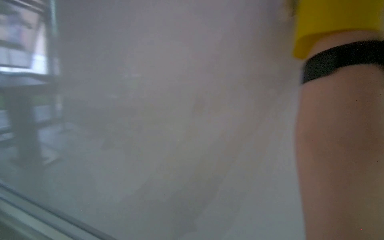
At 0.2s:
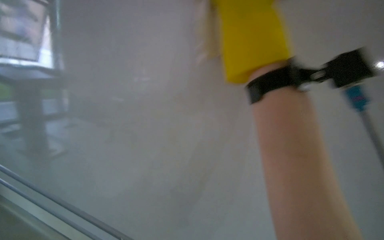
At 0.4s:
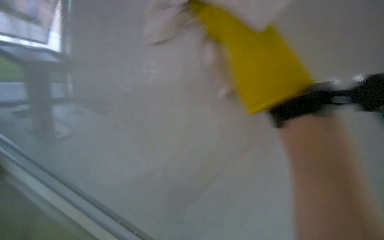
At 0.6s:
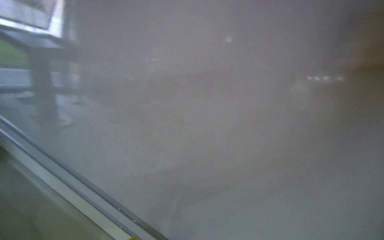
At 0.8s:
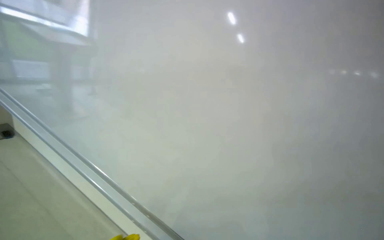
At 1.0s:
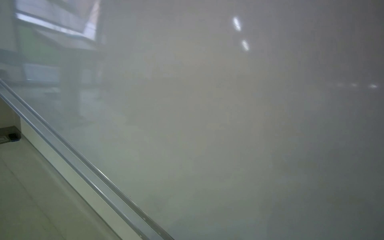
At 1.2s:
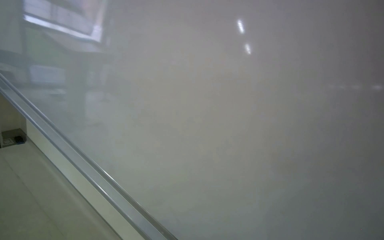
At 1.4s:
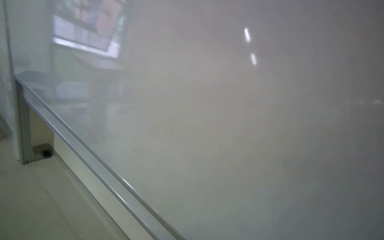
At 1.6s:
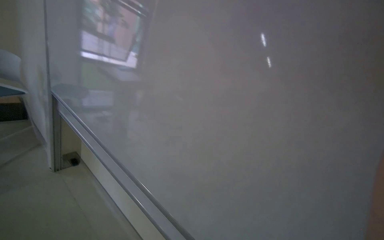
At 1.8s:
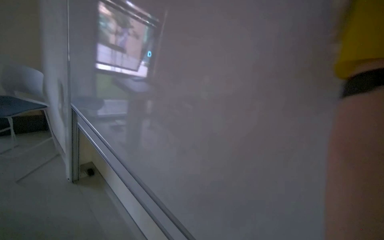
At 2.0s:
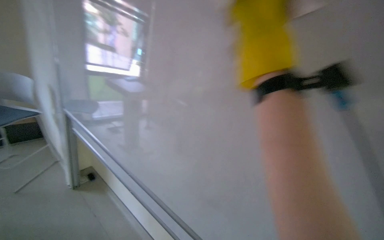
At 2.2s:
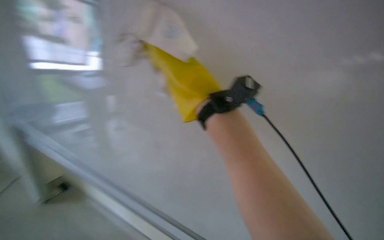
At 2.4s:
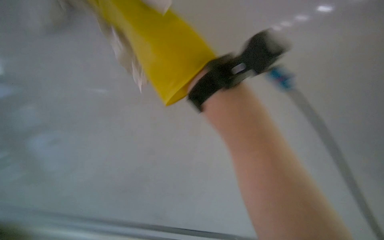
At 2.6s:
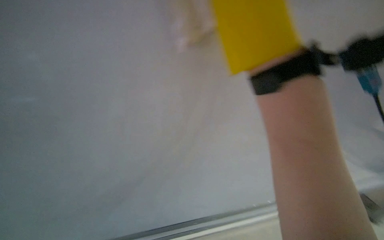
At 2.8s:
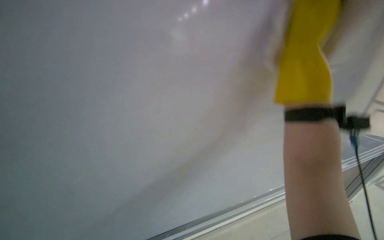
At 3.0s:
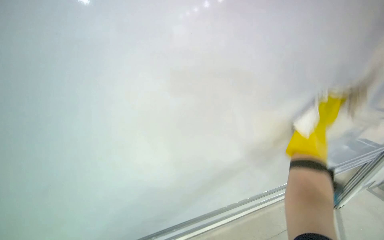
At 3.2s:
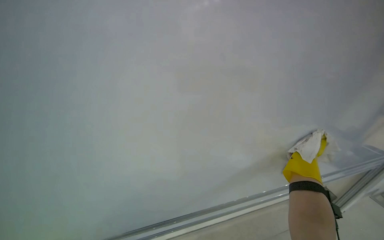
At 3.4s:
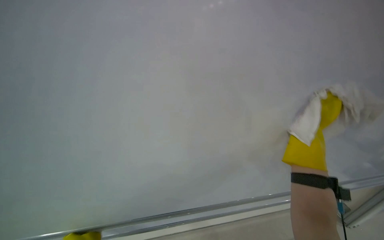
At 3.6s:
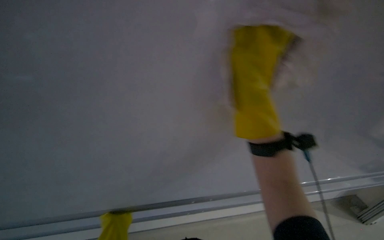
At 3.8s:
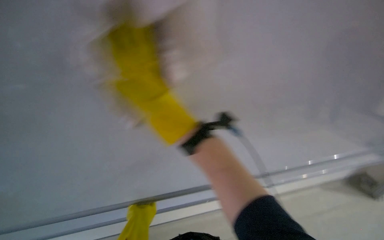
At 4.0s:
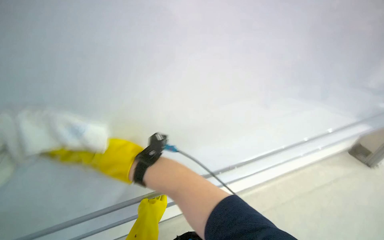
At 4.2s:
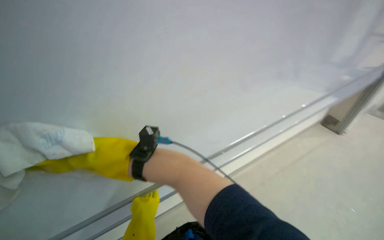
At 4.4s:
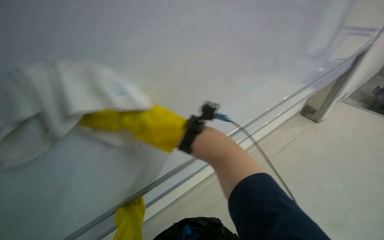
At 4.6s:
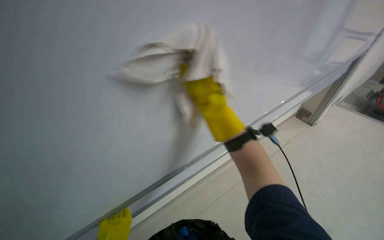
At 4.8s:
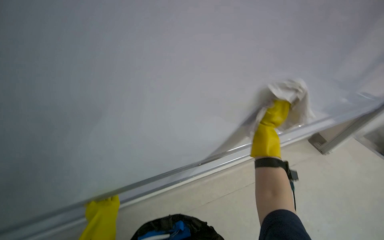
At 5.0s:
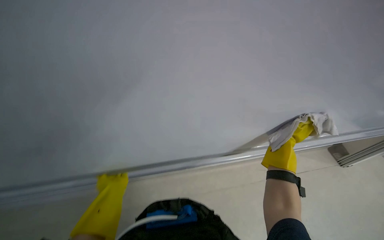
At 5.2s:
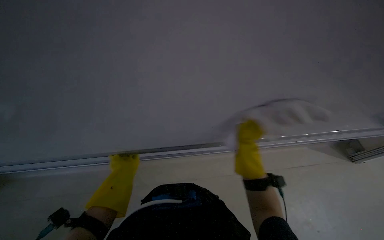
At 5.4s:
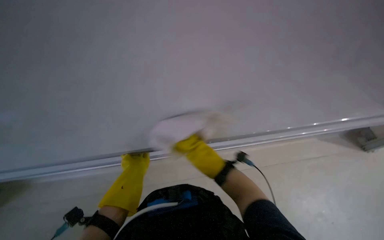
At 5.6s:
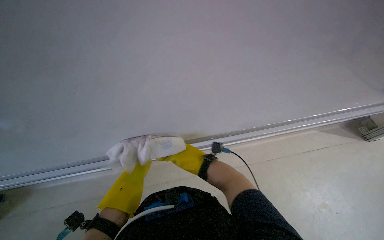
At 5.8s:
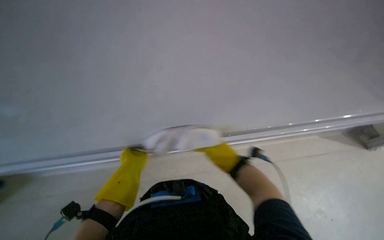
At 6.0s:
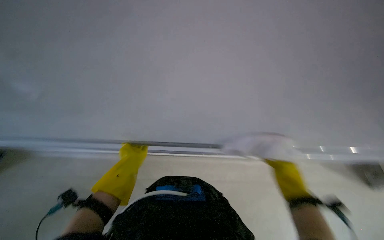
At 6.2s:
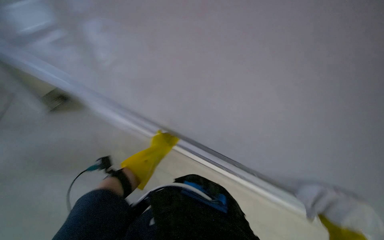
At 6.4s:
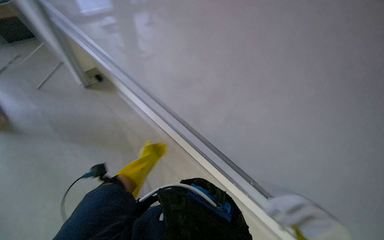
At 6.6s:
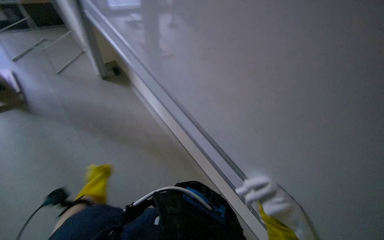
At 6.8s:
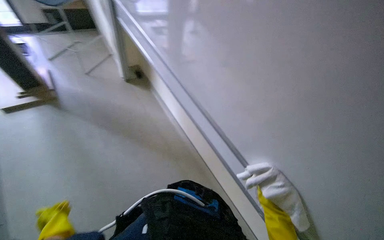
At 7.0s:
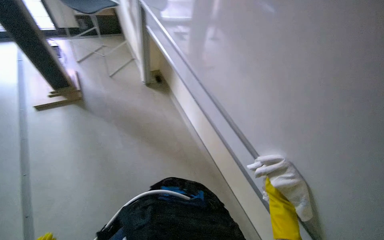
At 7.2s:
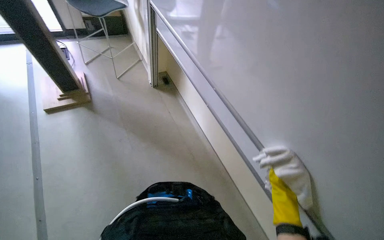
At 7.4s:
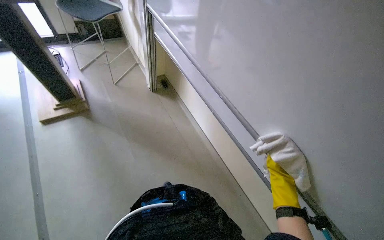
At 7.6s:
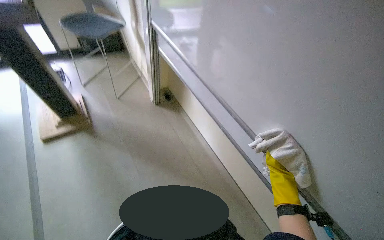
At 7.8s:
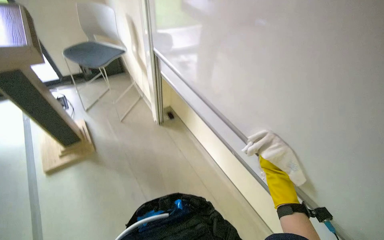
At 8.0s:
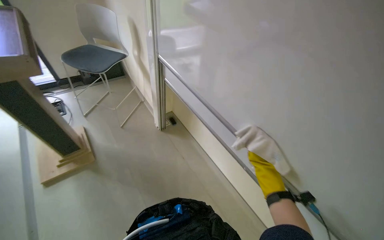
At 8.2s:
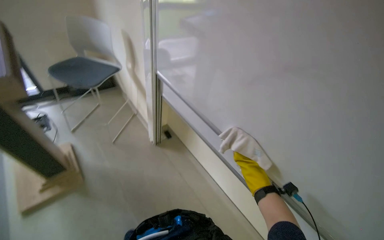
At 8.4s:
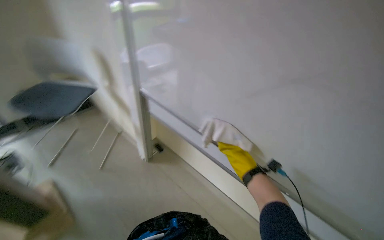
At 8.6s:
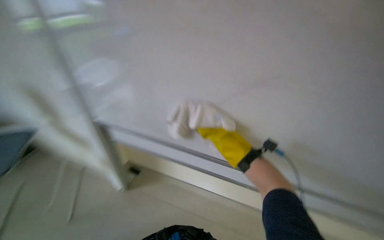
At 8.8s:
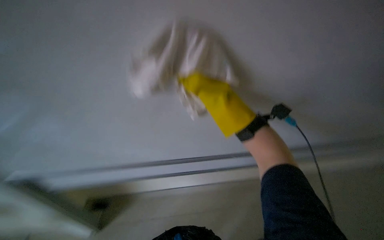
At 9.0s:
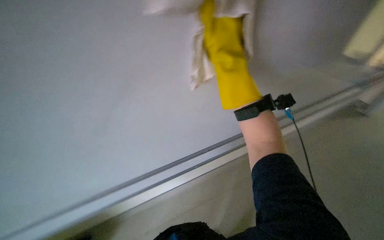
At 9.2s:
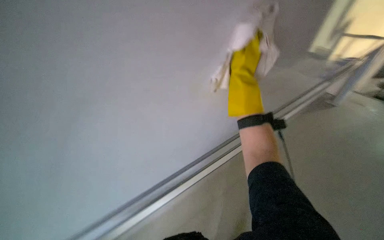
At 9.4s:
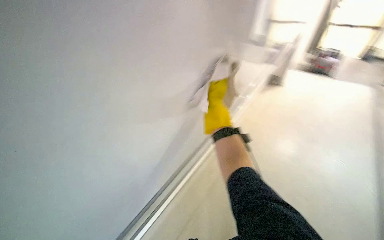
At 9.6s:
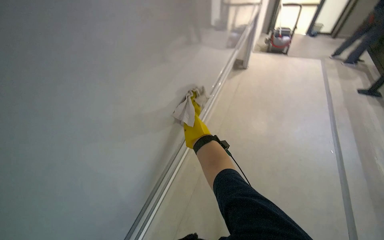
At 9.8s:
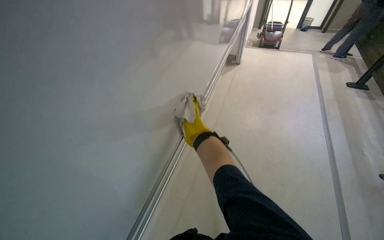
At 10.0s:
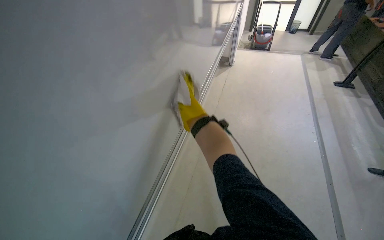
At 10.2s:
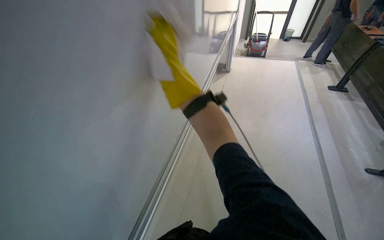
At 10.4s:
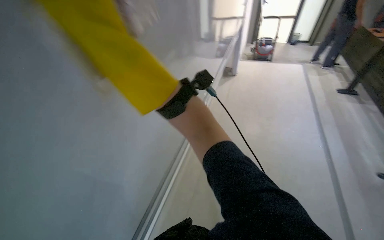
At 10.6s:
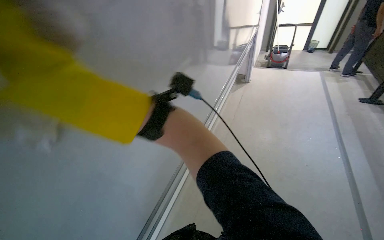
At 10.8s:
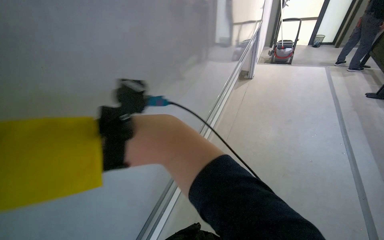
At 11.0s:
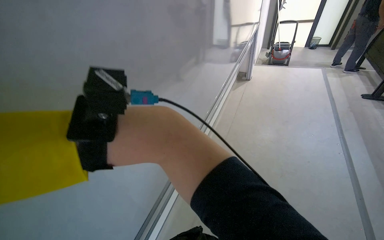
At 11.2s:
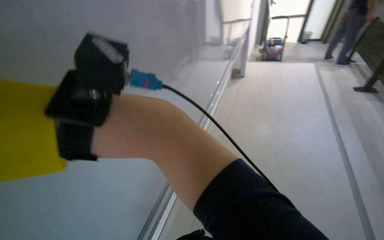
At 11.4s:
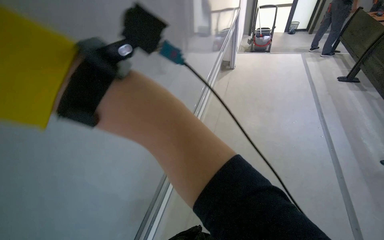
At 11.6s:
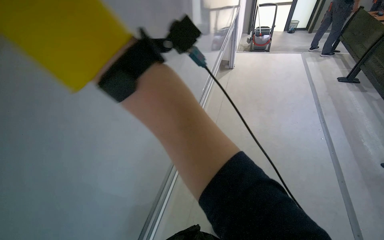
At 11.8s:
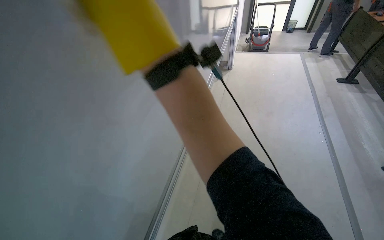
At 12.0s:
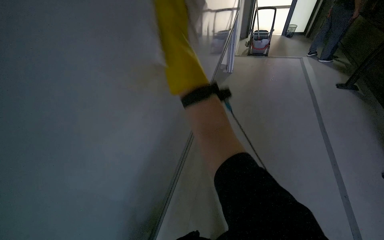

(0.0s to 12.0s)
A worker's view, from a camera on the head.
Job: wiping surfaces.
The whole recording: Wiping whiteboard surface. The worker wipes the whiteboard surface with a cloth, periodically re-wetting and wringing it.
0.0s - 1.6s: The view pans to the left by some 20 degrees.
3.0s - 4.4s: The scene turns some 25 degrees counterclockwise in the picture.
4.4s - 6.0s: The head rotates roughly 35 degrees to the left.
6.0s - 7.6s: The head rotates approximately 35 degrees to the left.
7.6s - 9.0s: The wearer's head swings roughly 40 degrees to the right. The camera pitches upward, by about 15 degrees. The right hand heads up the picture, nearer to the camera and to the left, covering some 40 cm.
9.0s - 10.4s: The view swings about 20 degrees to the right.

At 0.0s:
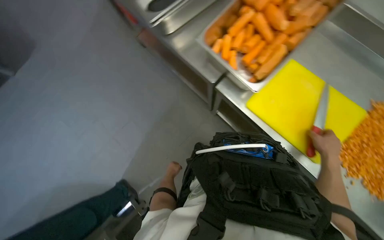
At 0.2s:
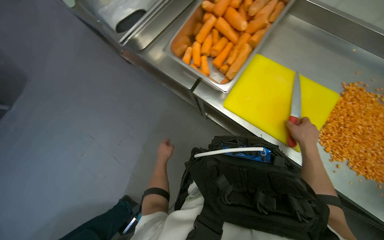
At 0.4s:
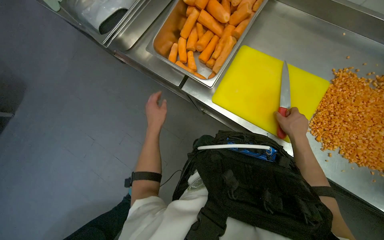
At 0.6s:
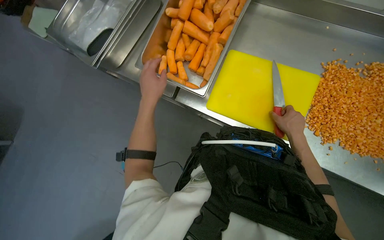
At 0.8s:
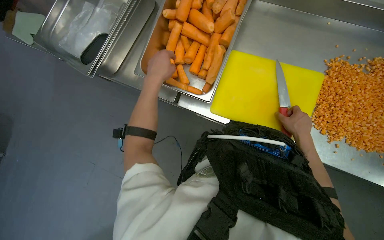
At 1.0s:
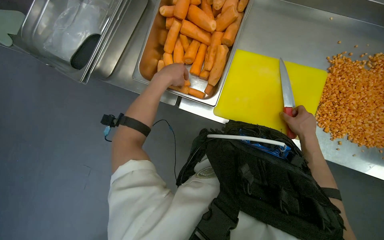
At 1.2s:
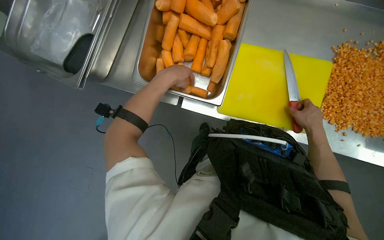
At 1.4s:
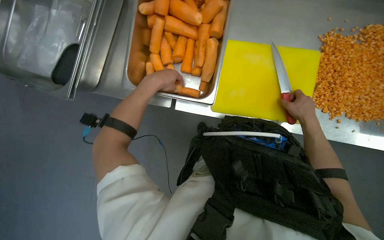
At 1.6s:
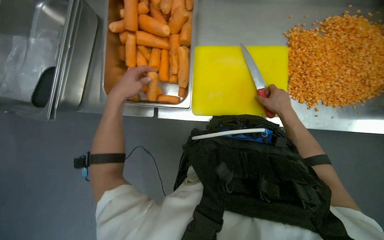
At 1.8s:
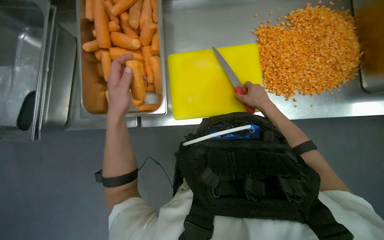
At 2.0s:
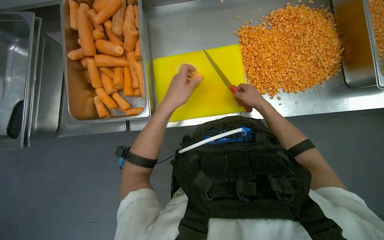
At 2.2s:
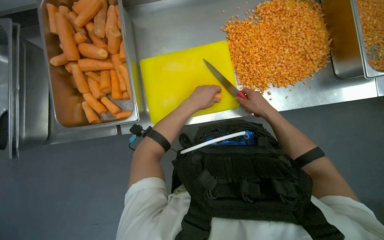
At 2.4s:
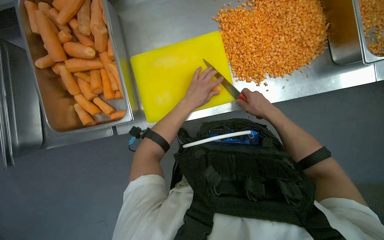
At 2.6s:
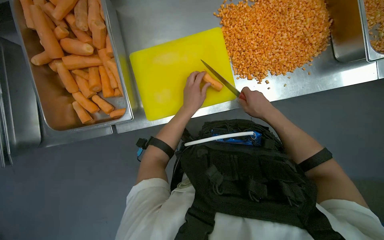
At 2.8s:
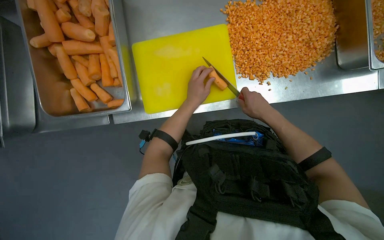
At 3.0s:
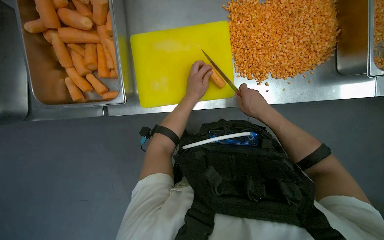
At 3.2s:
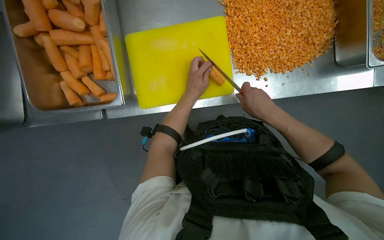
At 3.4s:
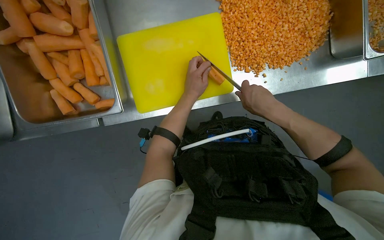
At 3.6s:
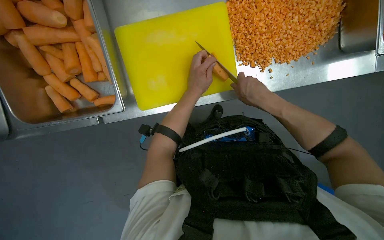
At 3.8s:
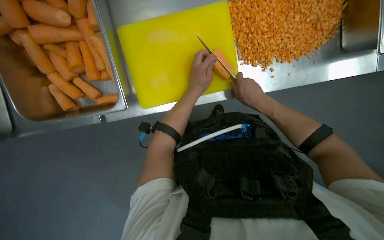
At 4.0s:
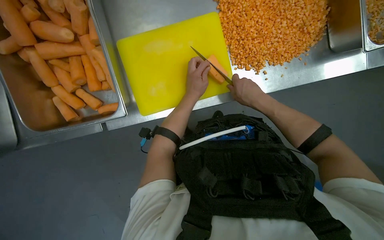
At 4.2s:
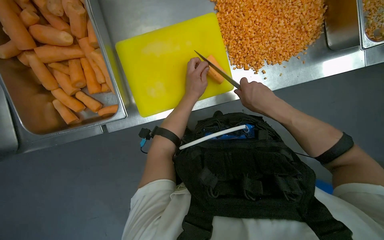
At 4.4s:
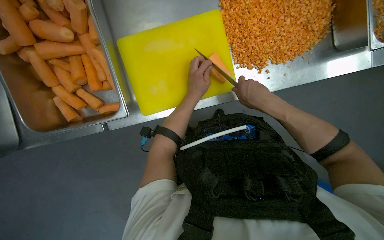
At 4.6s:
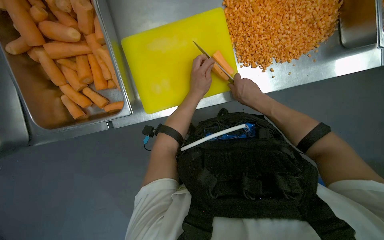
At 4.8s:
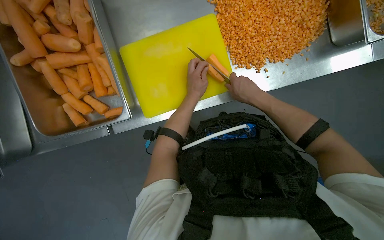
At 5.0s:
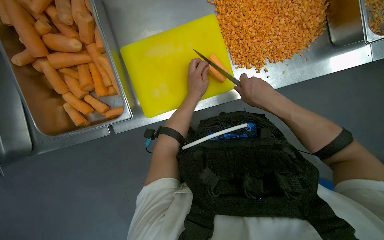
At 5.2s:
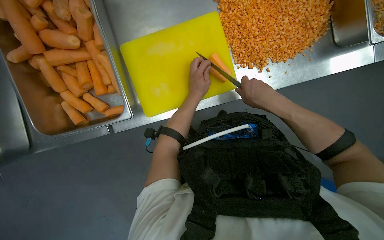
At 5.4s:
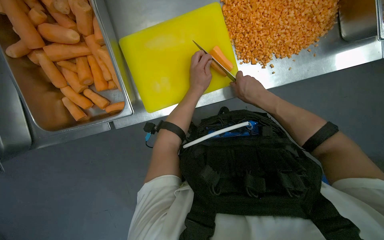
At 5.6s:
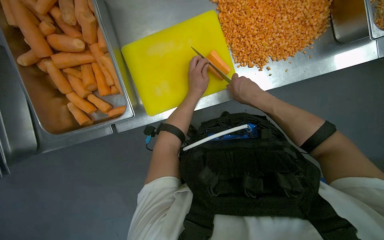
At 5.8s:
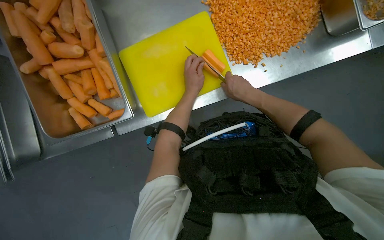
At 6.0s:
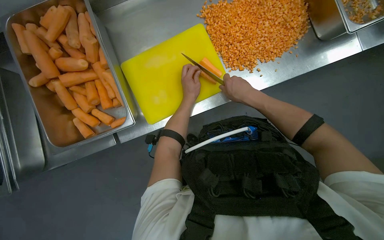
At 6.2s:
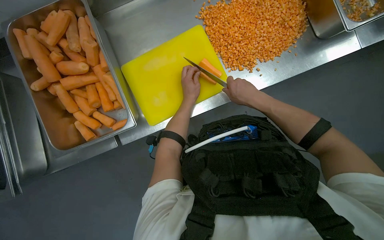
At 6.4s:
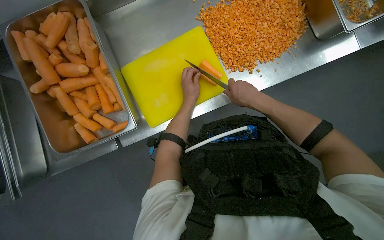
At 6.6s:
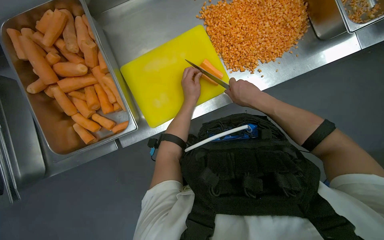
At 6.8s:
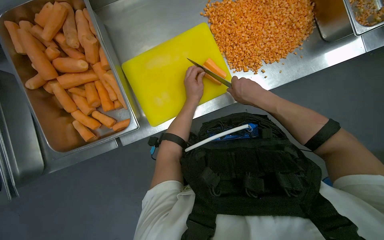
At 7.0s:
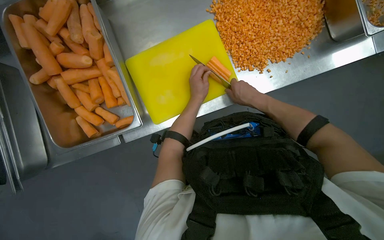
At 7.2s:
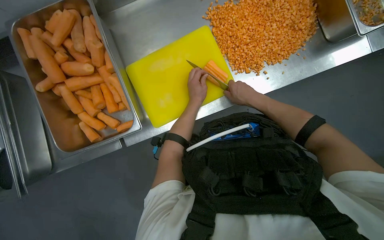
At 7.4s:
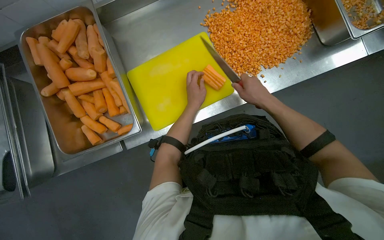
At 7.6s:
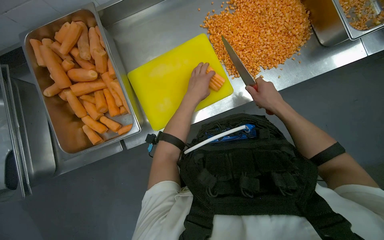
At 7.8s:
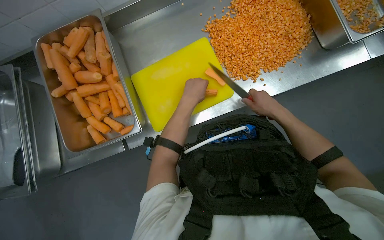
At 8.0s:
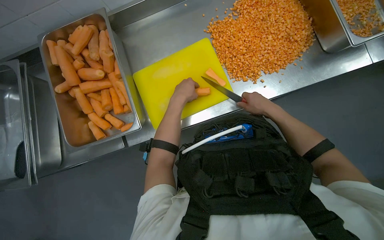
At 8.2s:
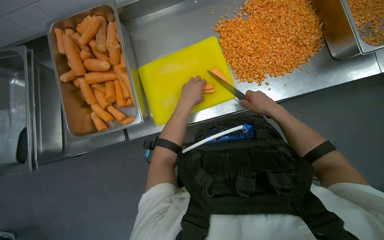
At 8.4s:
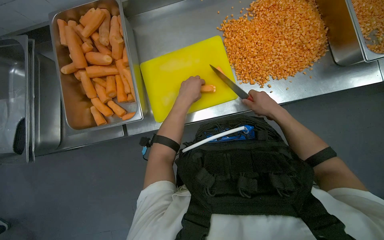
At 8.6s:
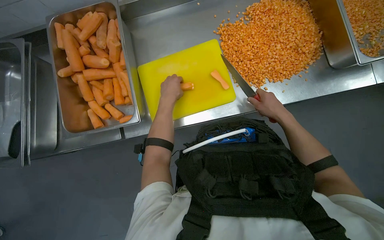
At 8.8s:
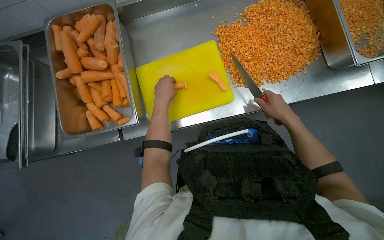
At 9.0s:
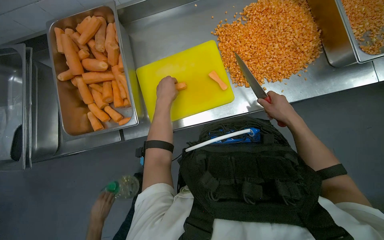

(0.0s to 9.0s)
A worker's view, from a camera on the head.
Job: preparing food.
The whole recording: Dicing carrots on cutting board. The worker dices carrots on a yellow cutting board and pushes them into a metal tray.
0.0s - 1.6s: The scene rotates counterclockwise by some 40 degrees. The left hand goes about 70 cm up the picture and nearer to the camera.
1.6s - 3.0s: The left hand heads to the right, covering roughly 35 cm.
3.0s - 4.4s: The hands are busy where they are.
4.4s - 6.0s: The hands make small movements and keep their place.
6.0s - 7.6s: The left hand goes some 10 cm nearer to the camera, while the right hand heads to the right, covering about 10 cm.
7.6s - 9.0s: The left hand goes approximately 10 cm to the left.
